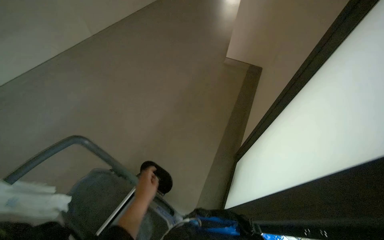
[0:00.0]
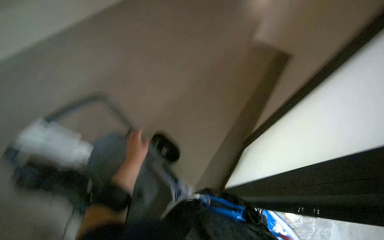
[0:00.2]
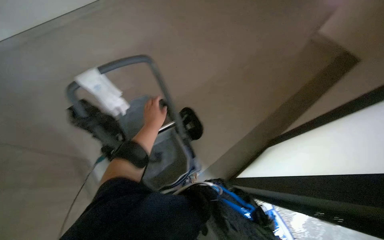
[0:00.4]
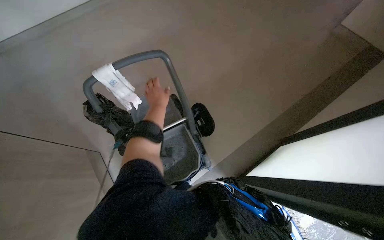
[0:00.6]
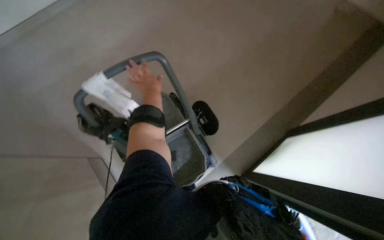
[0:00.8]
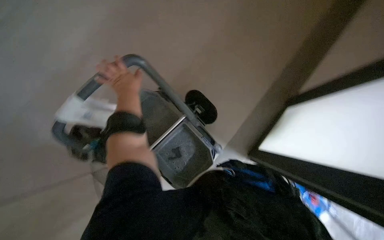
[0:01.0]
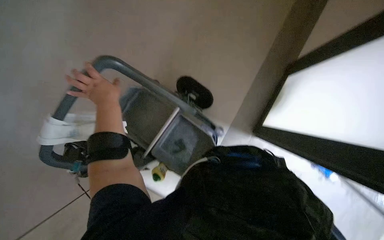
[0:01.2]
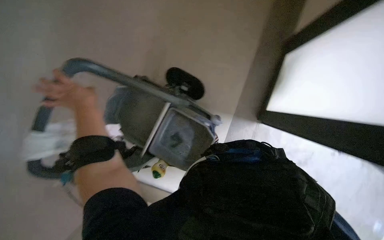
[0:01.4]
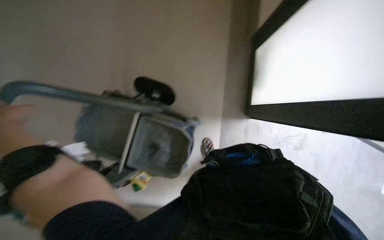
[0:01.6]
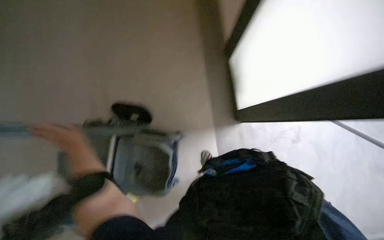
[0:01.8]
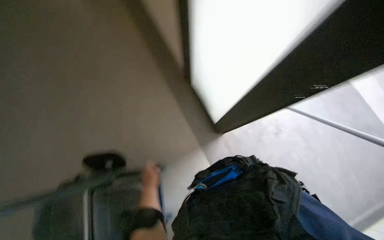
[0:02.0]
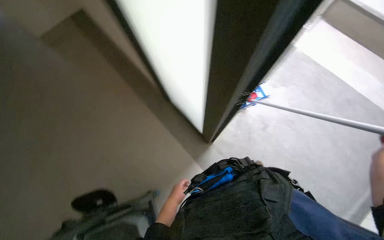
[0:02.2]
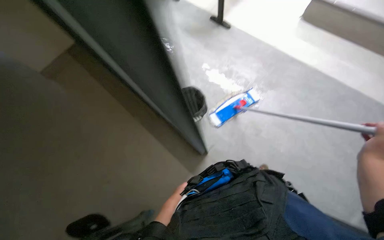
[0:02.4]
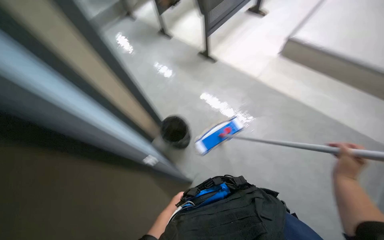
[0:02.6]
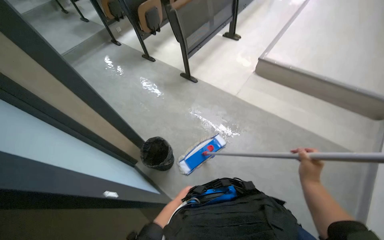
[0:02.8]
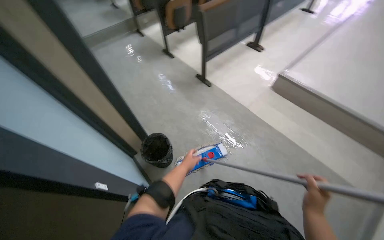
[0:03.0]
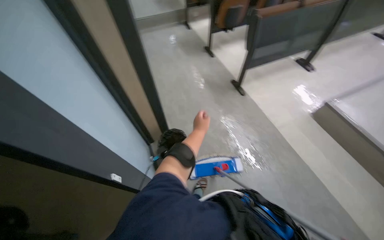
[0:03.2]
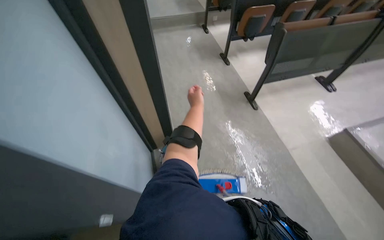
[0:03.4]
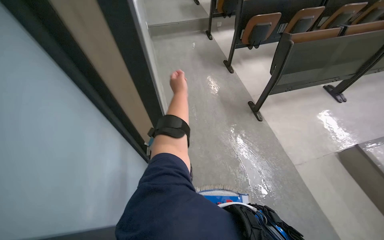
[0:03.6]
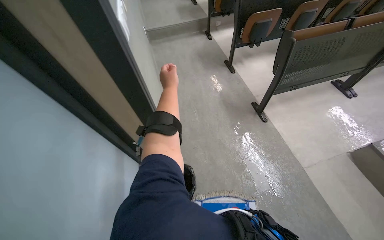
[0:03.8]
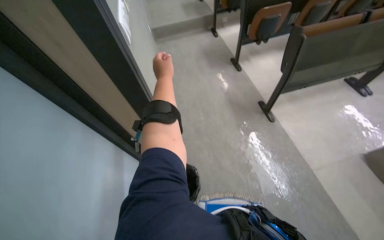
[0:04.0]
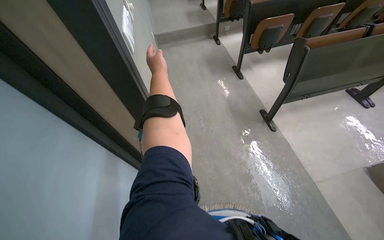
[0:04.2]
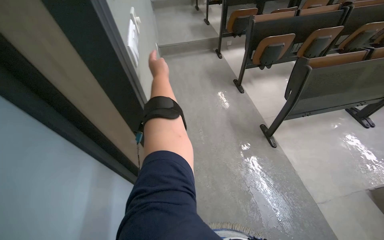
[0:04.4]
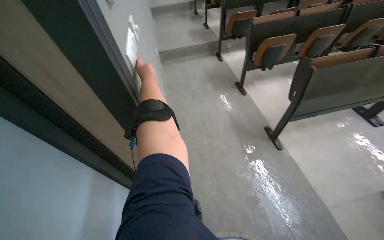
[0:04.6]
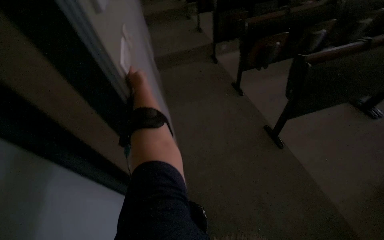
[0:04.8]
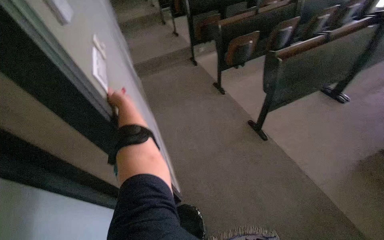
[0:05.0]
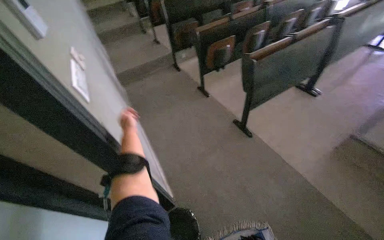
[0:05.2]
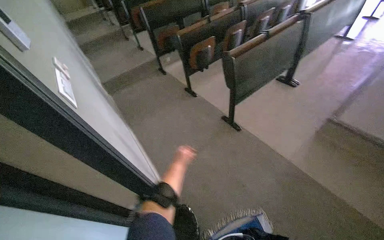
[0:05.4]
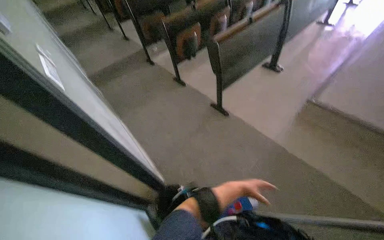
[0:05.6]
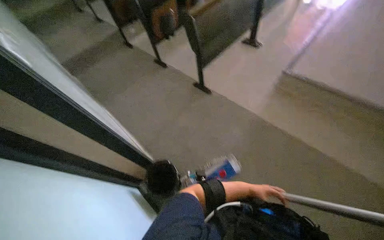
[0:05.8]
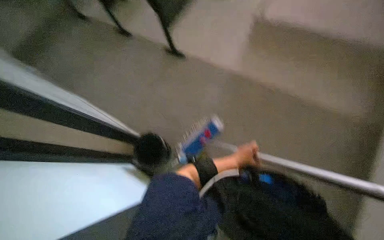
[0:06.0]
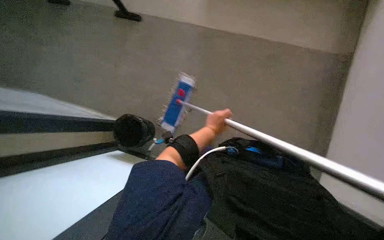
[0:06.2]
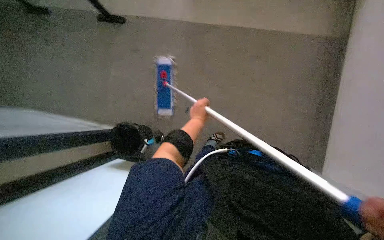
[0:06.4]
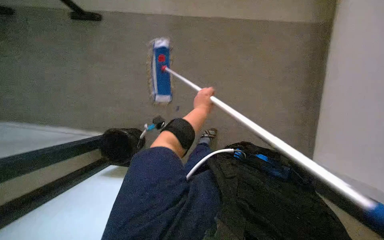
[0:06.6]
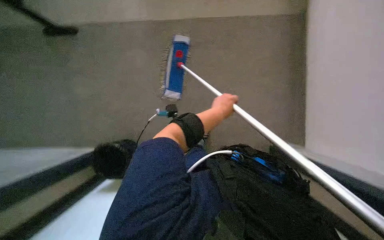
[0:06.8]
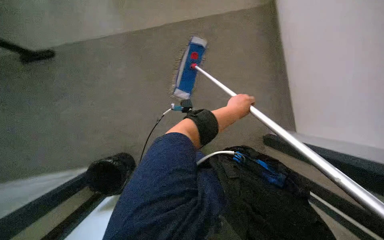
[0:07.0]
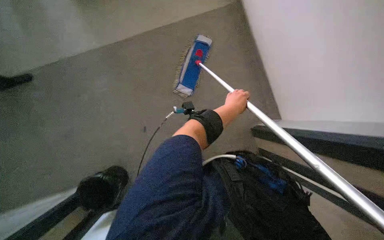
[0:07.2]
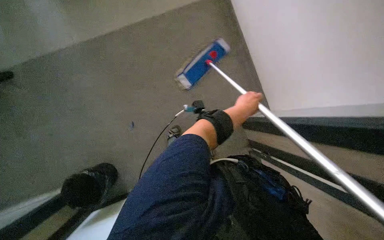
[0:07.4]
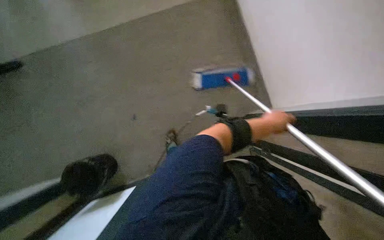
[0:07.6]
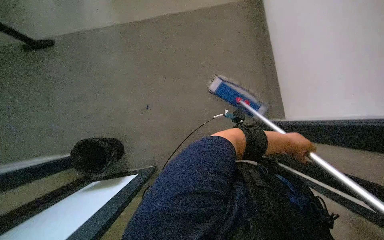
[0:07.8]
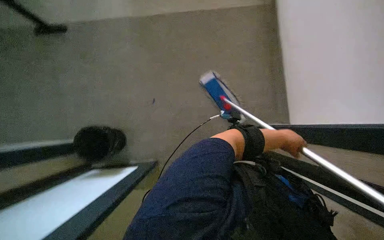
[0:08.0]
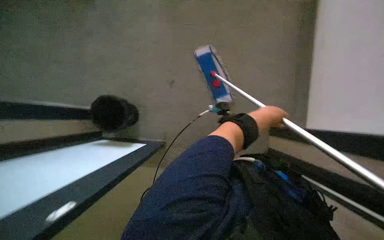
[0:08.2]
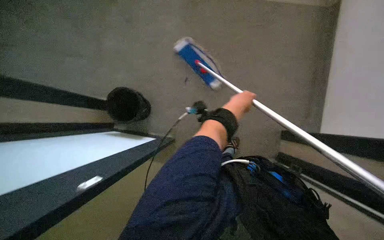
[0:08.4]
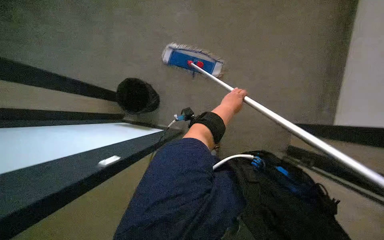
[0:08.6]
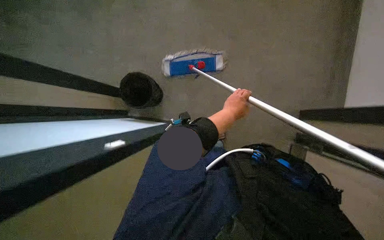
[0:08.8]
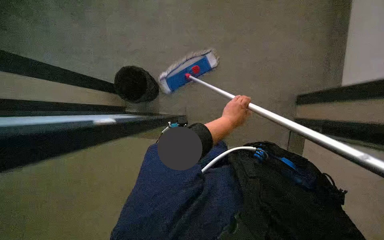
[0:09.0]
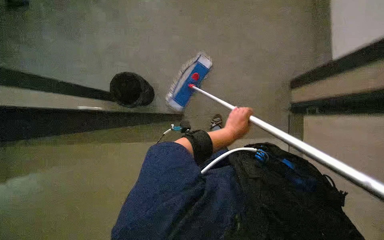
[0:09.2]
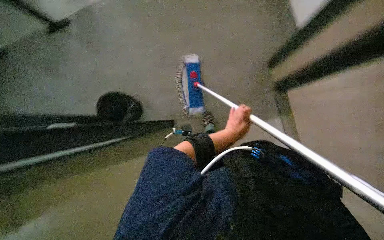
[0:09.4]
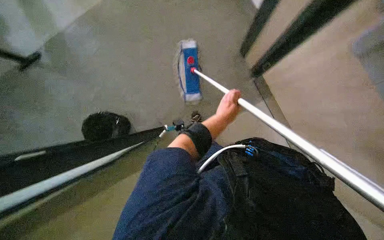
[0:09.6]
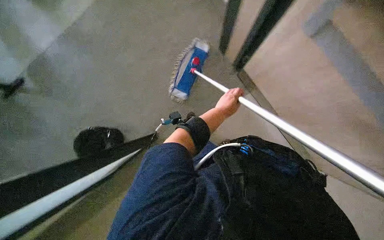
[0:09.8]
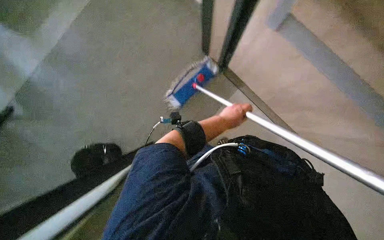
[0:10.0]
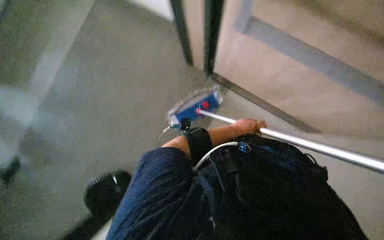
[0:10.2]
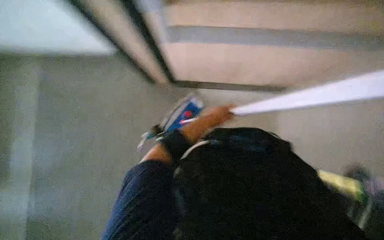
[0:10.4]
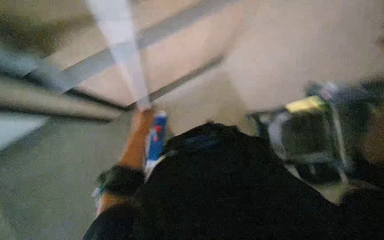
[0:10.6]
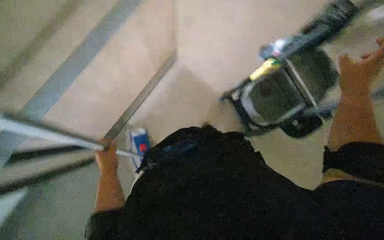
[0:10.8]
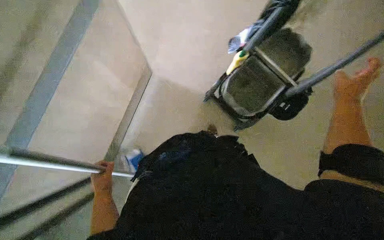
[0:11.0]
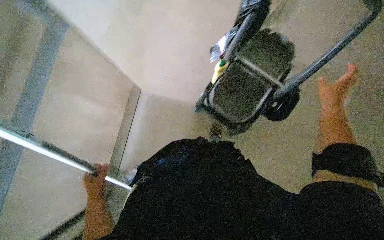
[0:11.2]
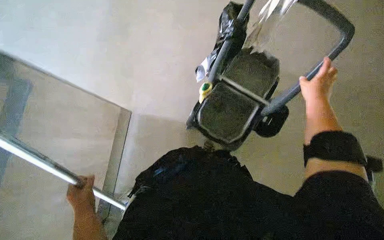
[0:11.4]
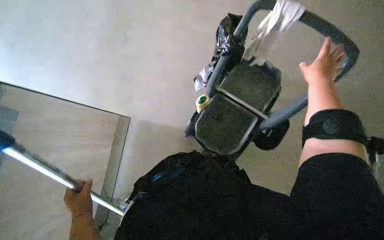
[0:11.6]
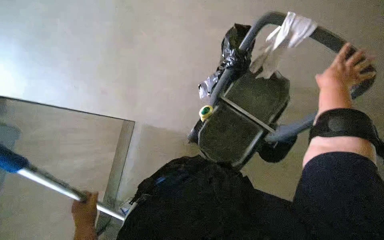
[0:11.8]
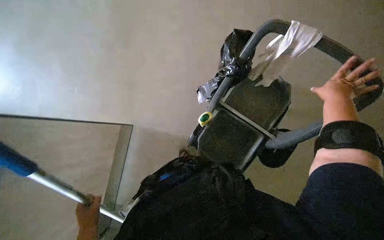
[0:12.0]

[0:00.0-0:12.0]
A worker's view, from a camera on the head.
Job: mopping floor.
The whole recording: Mopping classroom floor. The worker mops the classroom floor, occasionally adjusting the mop and moving the cleaning cart.
0:00.0 to 0:01.6: The camera pitches downward, by some 25 degrees. Everything in view rotates roughly 30 degrees counterclockwise.
0:01.6 to 0:03.0: The head turns to the right by roughly 35 degrees. The camera pitches upward, by about 45 degrees.
0:03.0 to 0:04.4: The camera is carried about 50 cm. The head rotates roughly 30 degrees to the left.
0:04.4 to 0:06.0: The camera travels approximately 40 cm. The wearer looks some 45 degrees further to the right.
0:06.0 to 0:07.6: The left hand shifts some 10 cm nearer to the camera, and travels to the left and back again, about 10 cm each way.
0:07.6 to 0:09.0: The left hand shifts roughly 15 cm to the left.
0:10.4 to 0:12.0: The wearer looks about 30 degrees further upward. The scene rotates counterclockwise by roughly 35 degrees.

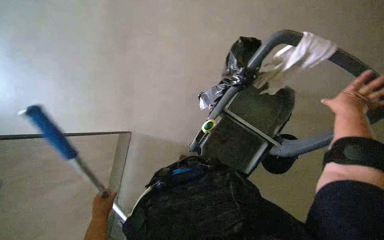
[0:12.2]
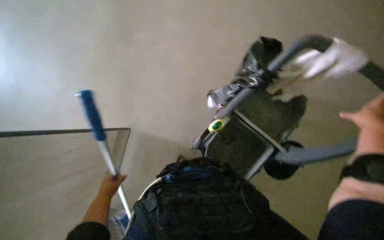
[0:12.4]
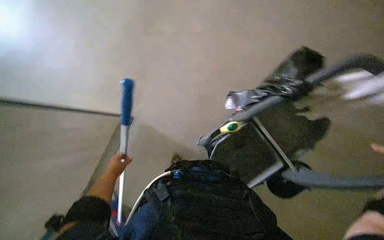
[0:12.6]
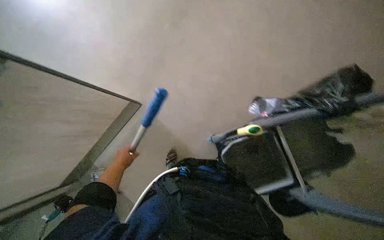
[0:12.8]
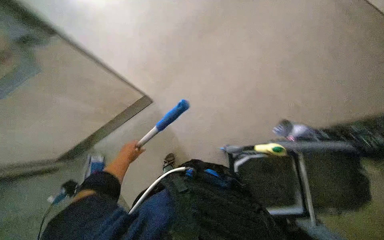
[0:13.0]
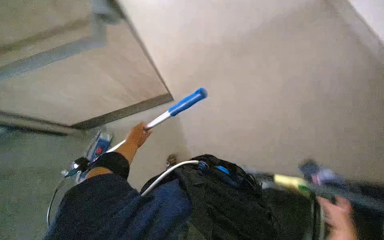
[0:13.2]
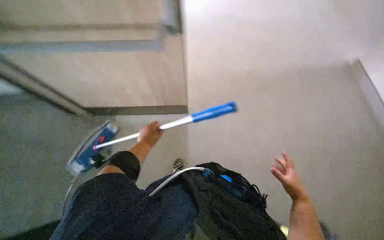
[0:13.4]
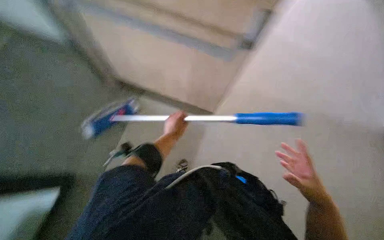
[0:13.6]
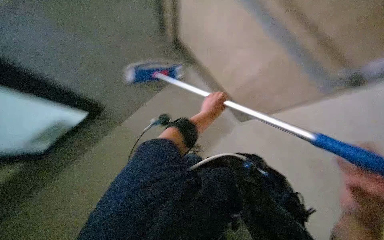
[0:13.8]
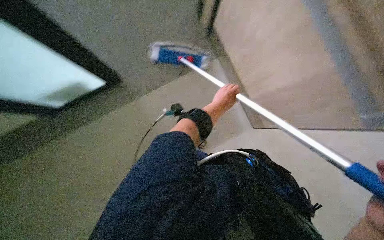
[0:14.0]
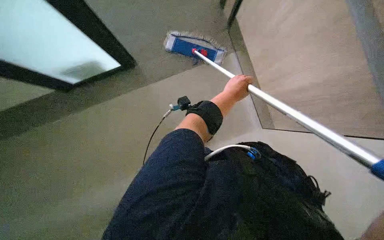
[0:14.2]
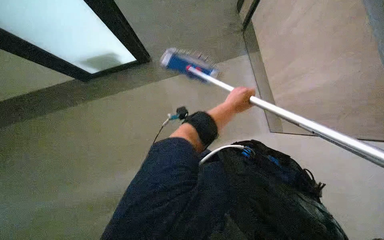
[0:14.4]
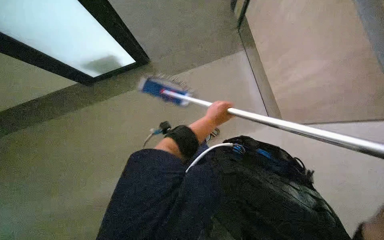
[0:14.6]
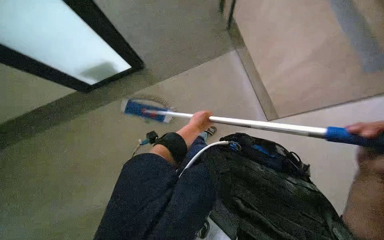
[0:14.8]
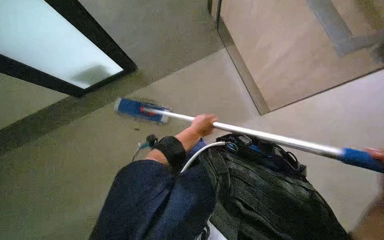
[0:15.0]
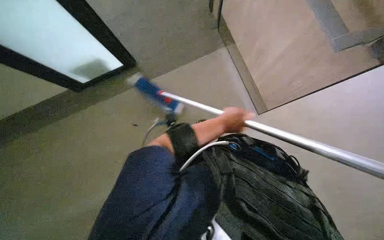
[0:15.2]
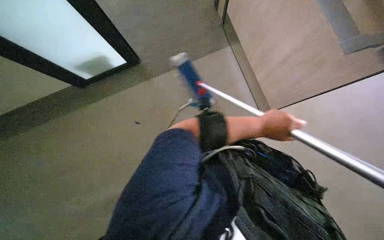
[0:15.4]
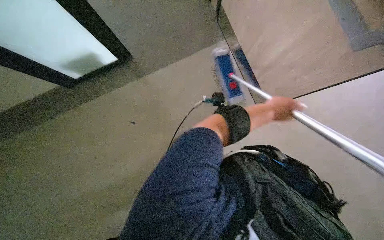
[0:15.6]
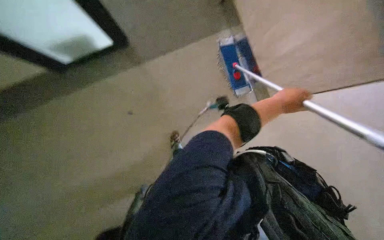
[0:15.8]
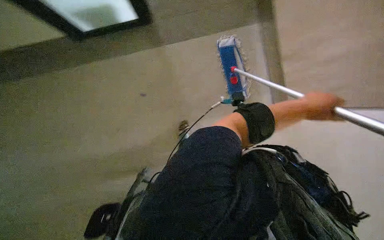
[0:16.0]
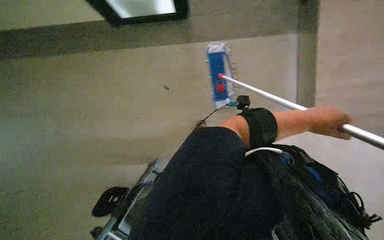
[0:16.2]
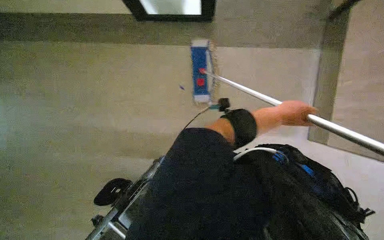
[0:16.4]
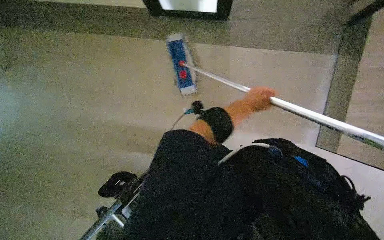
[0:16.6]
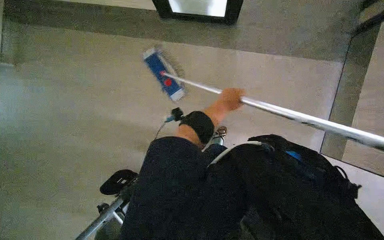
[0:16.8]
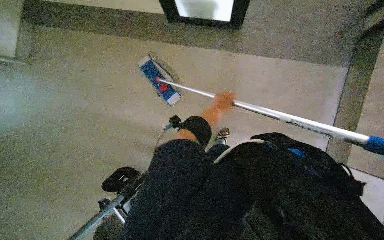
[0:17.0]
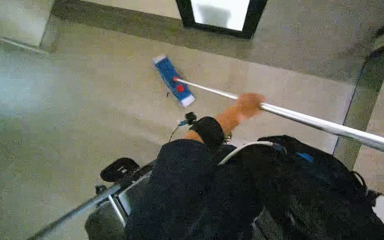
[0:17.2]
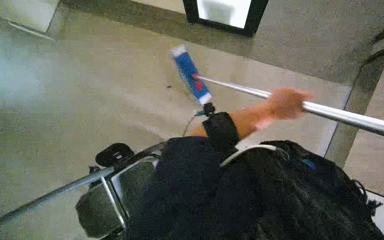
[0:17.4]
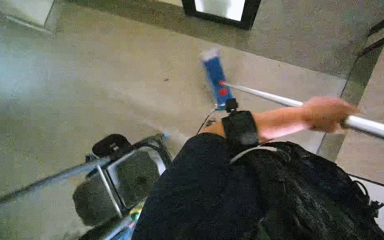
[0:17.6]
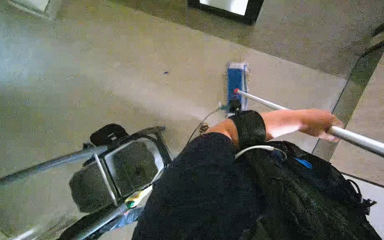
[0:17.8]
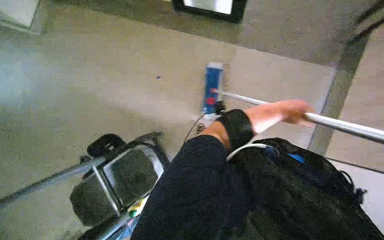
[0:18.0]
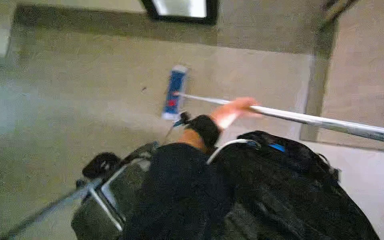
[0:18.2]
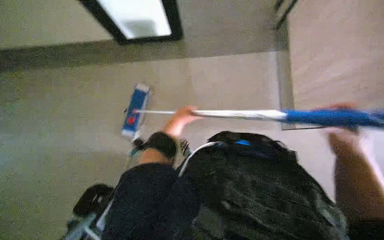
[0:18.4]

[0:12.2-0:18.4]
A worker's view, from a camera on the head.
Job: mopping floor.
The whole recording: Mopping classroom floor. The worker mops the classroom floor, occasionally adjusting the mop and moving the cleaning cart.
0:12.2 to 0:13.8: The head turns to the left by about 70 degrees.
0:13.8 to 0:15.4: The left hand moves to the right and nearer to the camera, roughly 20 cm.
0:15.4 to 0:16.8: The left hand travels to the left and farther from the camera by approximately 35 cm.
0:16.8 to 0:18.4: The wearer looks approximately 20 degrees further to the right.

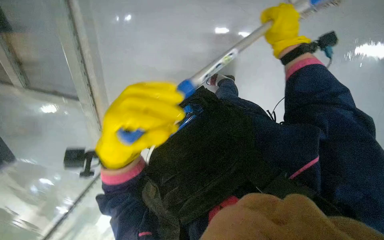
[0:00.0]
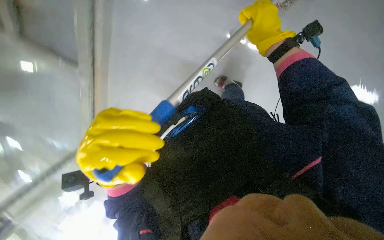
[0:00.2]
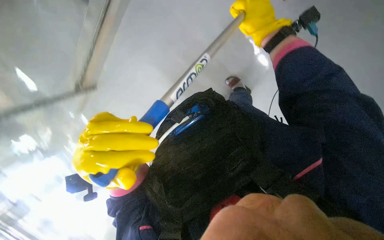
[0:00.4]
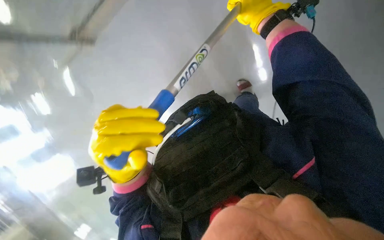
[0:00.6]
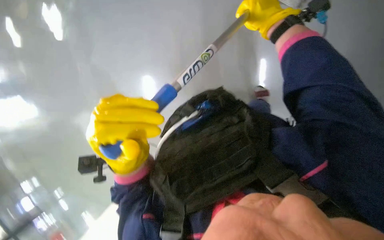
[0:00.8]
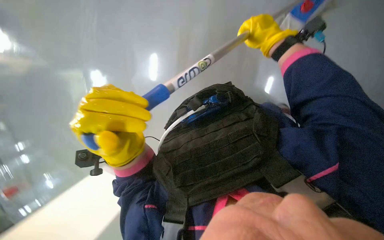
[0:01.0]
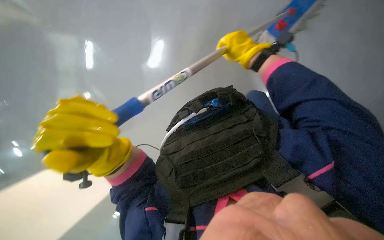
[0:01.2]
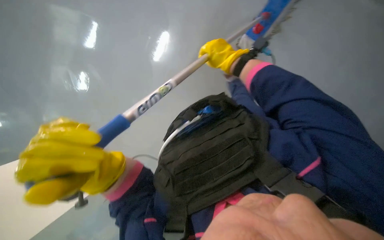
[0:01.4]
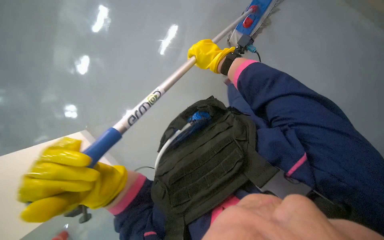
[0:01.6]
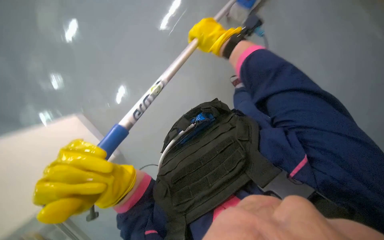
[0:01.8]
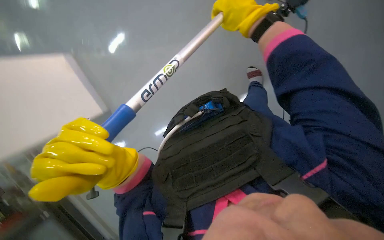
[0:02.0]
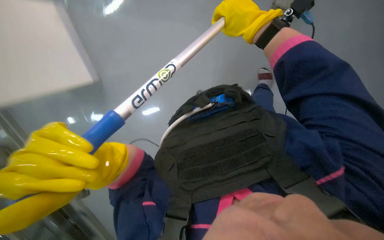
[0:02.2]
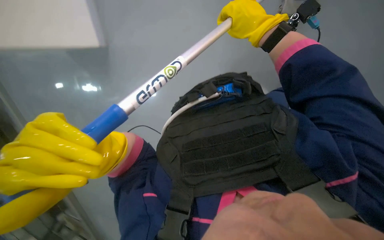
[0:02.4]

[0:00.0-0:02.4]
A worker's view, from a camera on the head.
Job: mopping floor.
The whole recording: Mopping the floor. The worker mops the floor, periodically wringing the mop and changing the mop head.
0:00.0 to 0:01.2: The right hand goes approximately 25 cm to the left.
